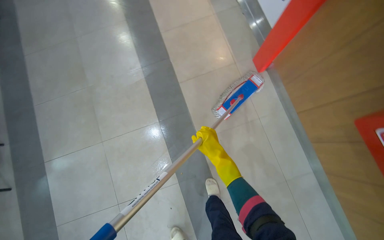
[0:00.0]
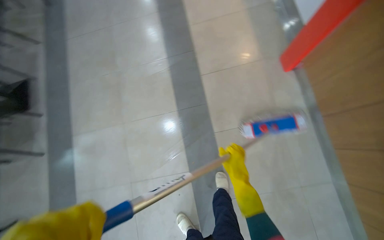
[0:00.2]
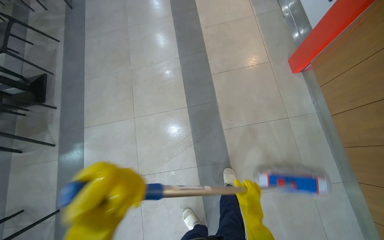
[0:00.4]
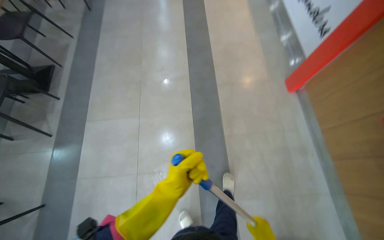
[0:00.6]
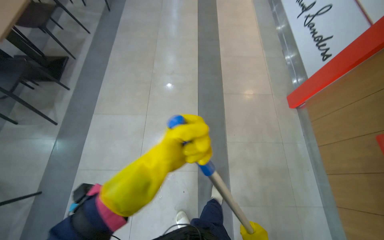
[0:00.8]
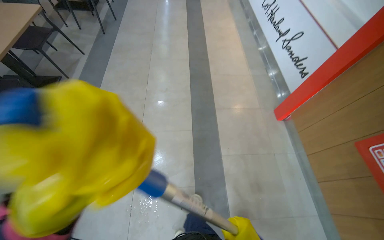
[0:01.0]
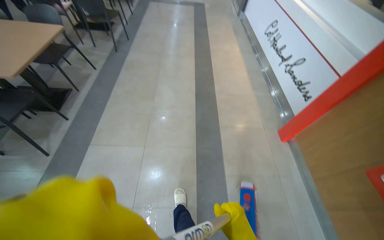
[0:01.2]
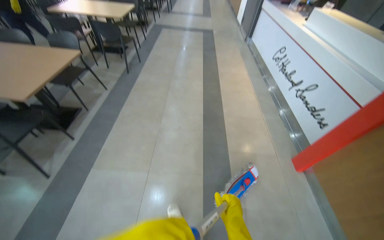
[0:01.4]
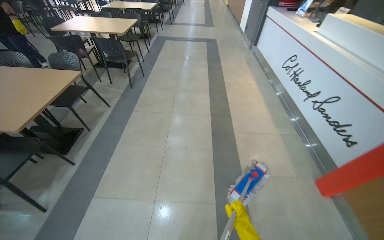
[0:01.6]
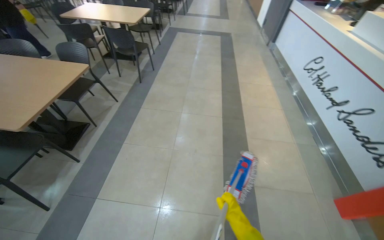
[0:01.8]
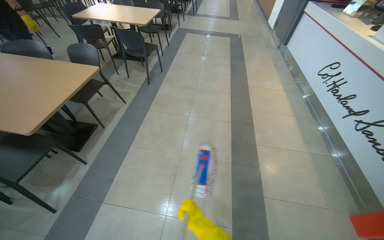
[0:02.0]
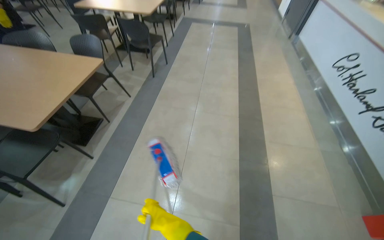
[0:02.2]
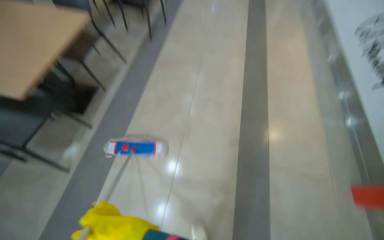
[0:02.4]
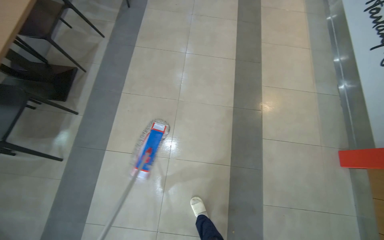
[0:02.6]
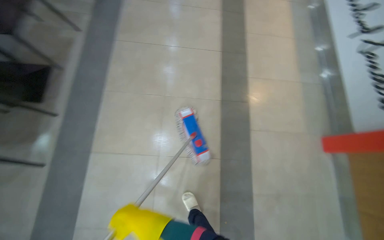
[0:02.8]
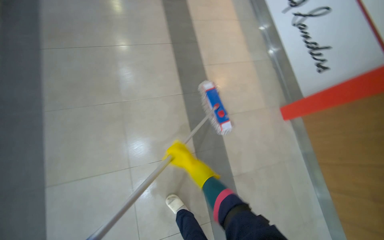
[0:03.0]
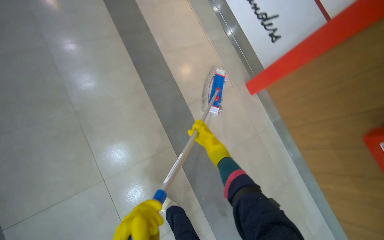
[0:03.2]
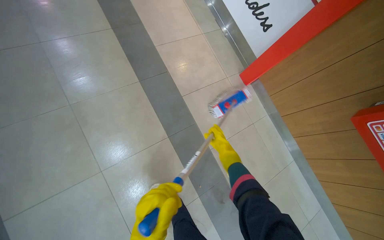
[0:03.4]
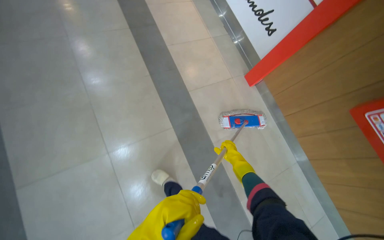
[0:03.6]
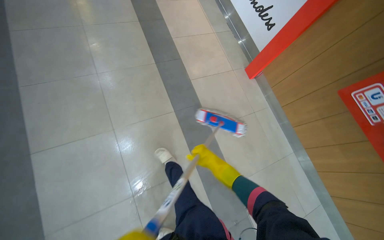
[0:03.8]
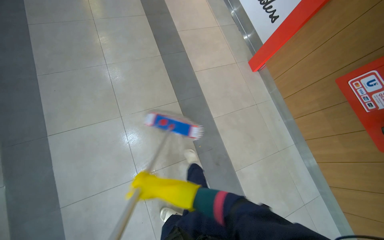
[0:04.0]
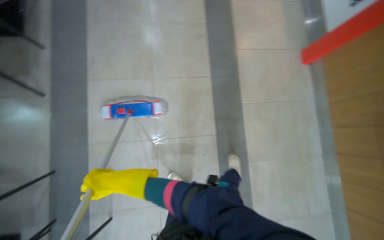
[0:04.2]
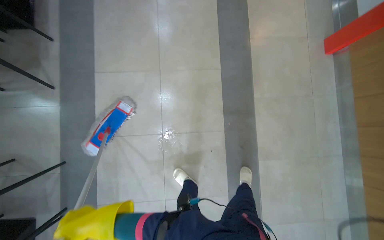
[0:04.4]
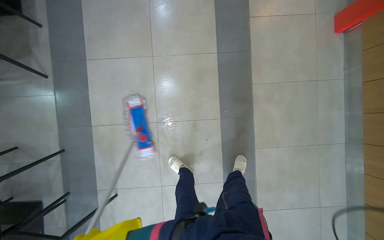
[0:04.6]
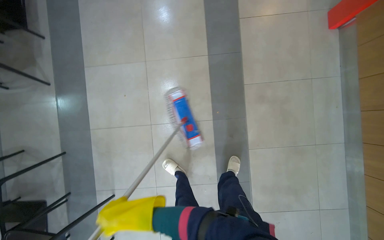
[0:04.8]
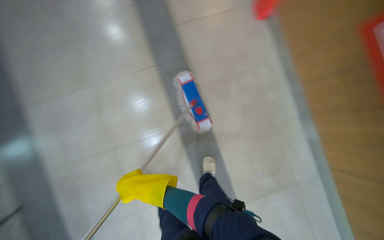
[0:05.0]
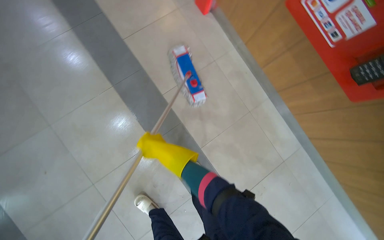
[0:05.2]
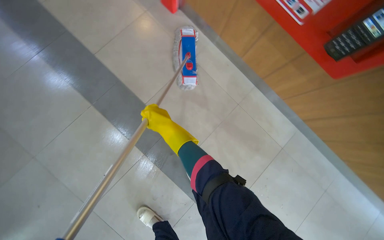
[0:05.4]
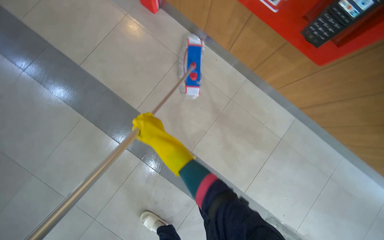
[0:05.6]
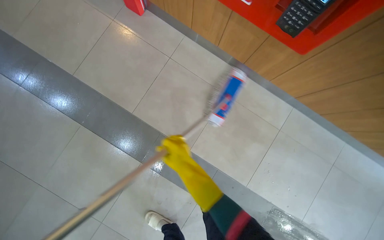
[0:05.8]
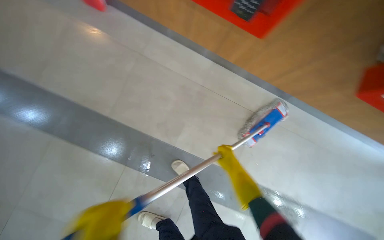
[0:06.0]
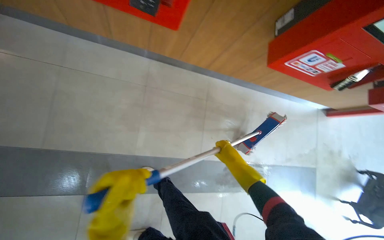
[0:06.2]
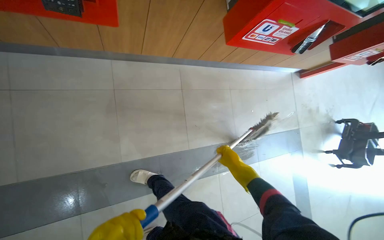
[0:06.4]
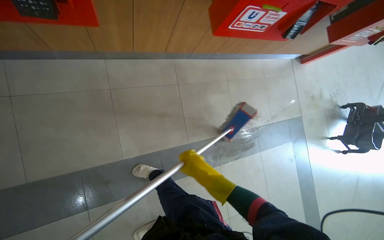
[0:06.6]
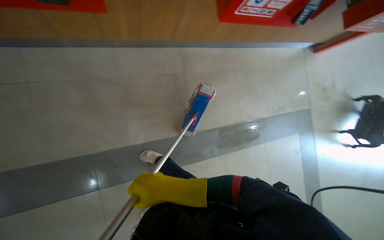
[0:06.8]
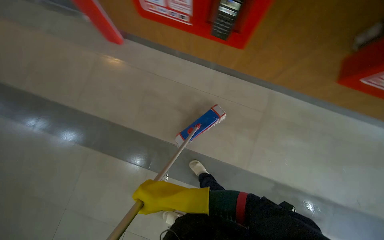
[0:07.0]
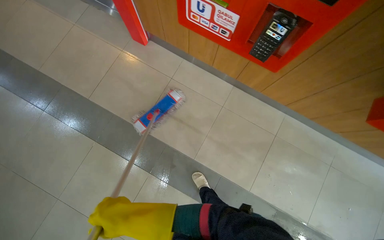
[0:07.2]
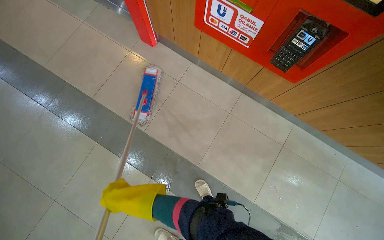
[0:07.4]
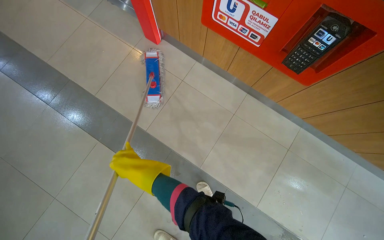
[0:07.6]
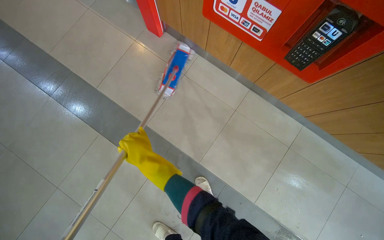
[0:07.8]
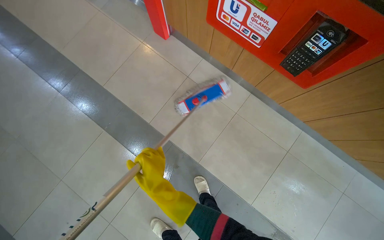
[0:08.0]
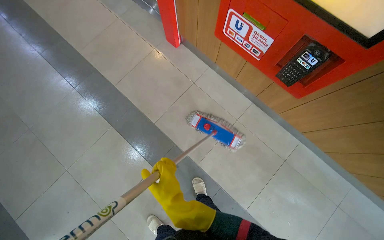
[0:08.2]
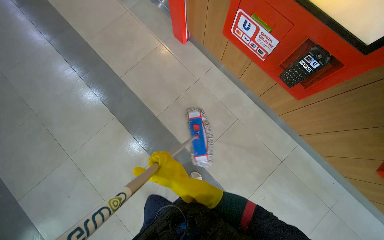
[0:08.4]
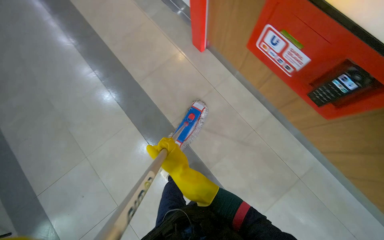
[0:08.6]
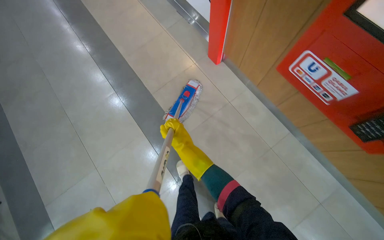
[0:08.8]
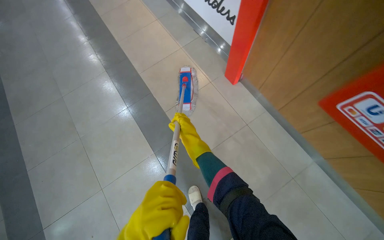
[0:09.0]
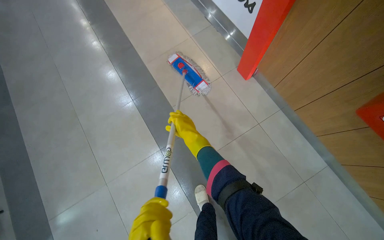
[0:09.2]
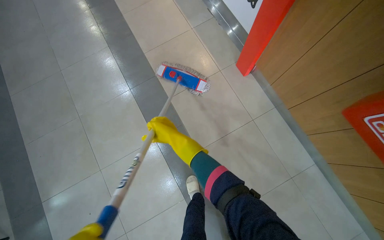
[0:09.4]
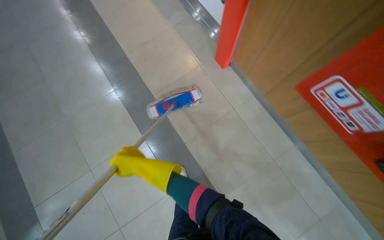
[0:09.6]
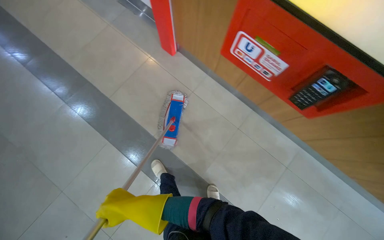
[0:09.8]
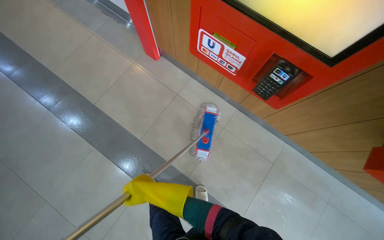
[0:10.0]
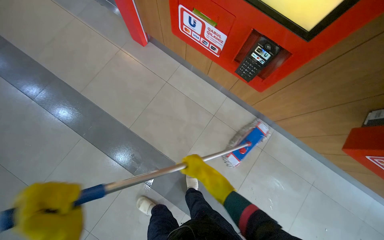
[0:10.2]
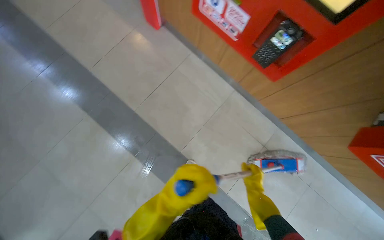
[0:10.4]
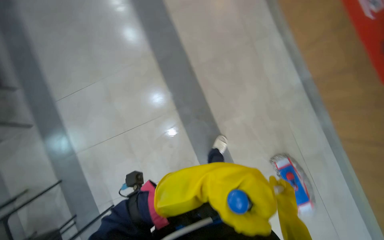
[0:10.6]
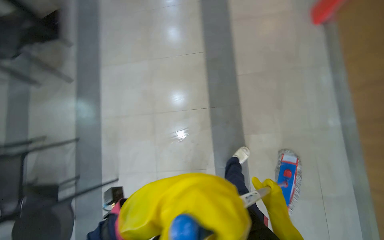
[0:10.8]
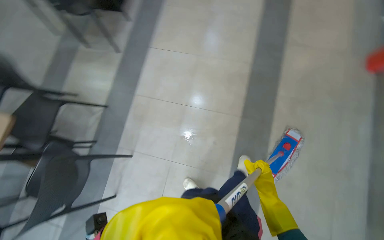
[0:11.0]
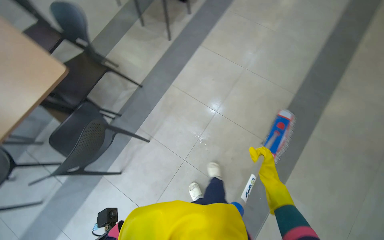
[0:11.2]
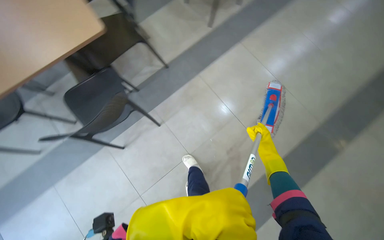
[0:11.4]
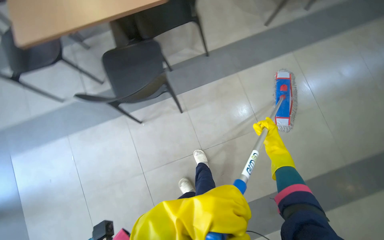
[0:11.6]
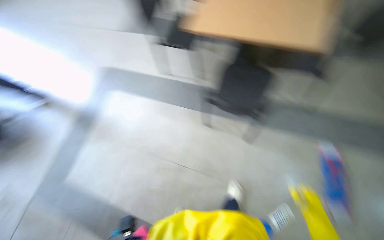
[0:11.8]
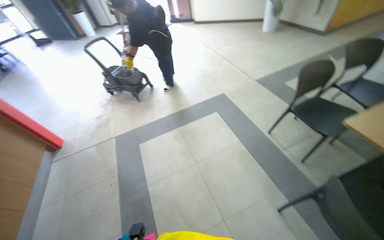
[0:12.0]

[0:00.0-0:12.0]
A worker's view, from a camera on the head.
Job: mopping floor.
The whole recording: Mopping cafeteria floor. The worker mops the floor in the cafeteria area, moving around tables and wringing the mop.
0:00.0 to 0:01.6: The camera travels about 50 cm. The camera pitches upward, by roughly 35 degrees.
0:01.6 to 0:03.0: The camera travels about 40 cm. The head rotates approximately 20 degrees to the right. The camera pitches downward, by about 30 degrees.
0:03.0 to 0:04.4: The camera travels roughly 60 cm.
0:04.4 to 0:06.0: The camera is carried about 80 cm. The scene turns roughly 65 degrees counterclockwise in the picture.
0:07.6 to 0:09.0: The head rotates roughly 25 degrees to the left. The right hand goes approximately 25 cm up the picture.
0:09.0 to 0:10.4: The wearer's head swings about 20 degrees to the right. The right hand is displaced to the right and down the picture by about 80 cm.
0:10.4 to 0:12.0: The head travels some 1 m. The wearer's head swings about 150 degrees to the left.

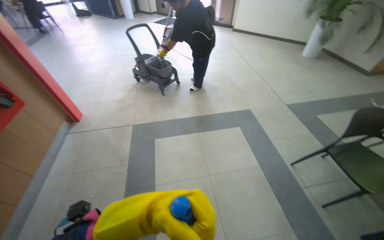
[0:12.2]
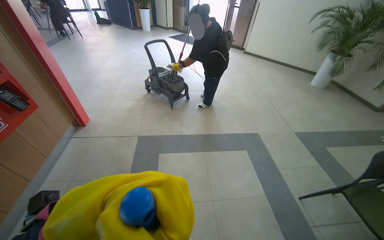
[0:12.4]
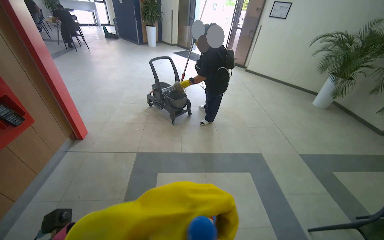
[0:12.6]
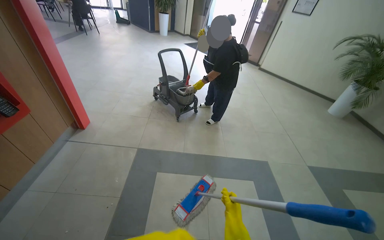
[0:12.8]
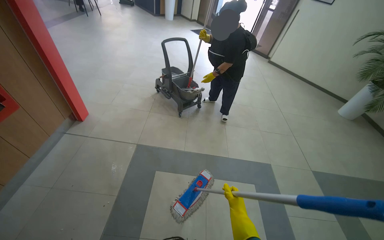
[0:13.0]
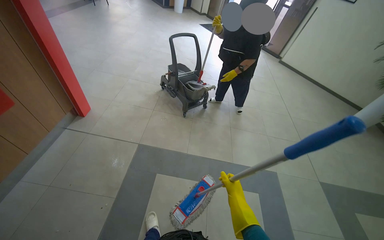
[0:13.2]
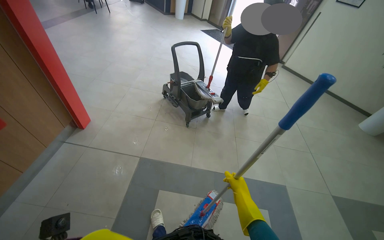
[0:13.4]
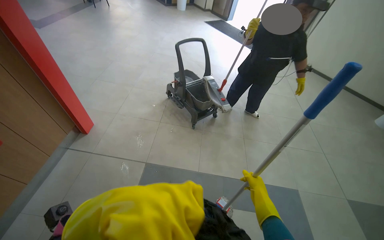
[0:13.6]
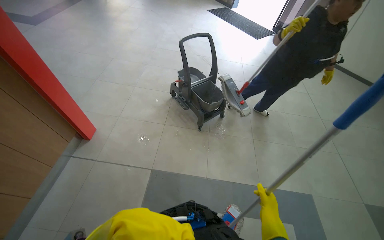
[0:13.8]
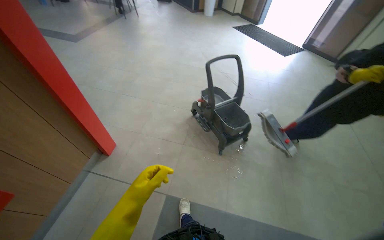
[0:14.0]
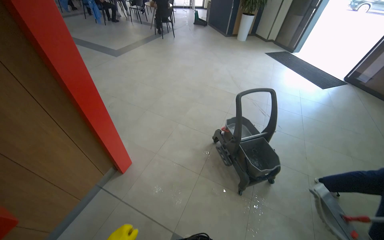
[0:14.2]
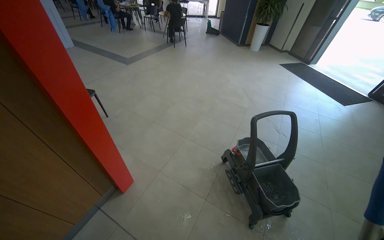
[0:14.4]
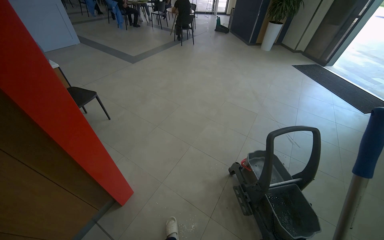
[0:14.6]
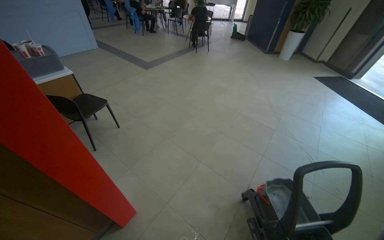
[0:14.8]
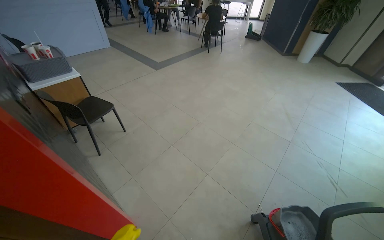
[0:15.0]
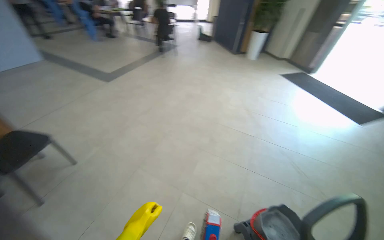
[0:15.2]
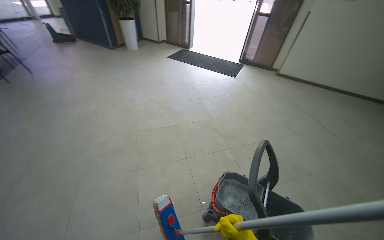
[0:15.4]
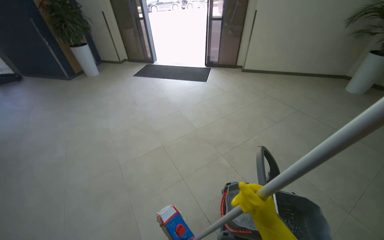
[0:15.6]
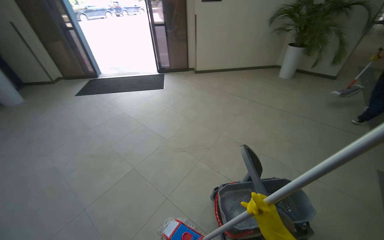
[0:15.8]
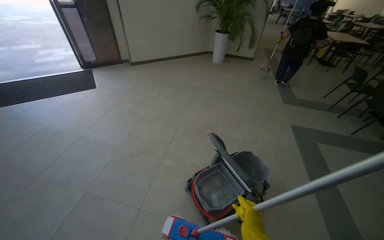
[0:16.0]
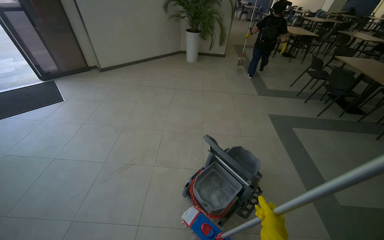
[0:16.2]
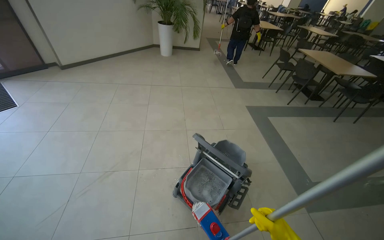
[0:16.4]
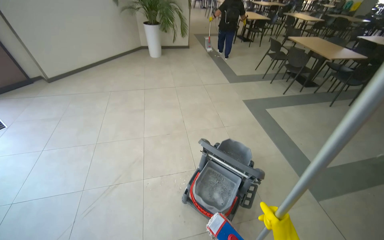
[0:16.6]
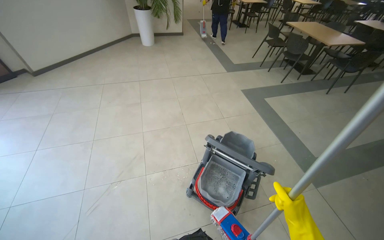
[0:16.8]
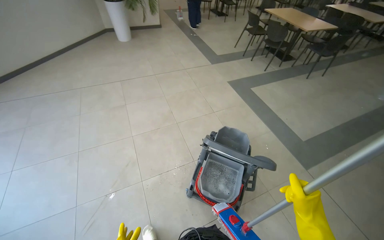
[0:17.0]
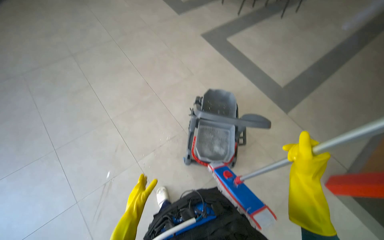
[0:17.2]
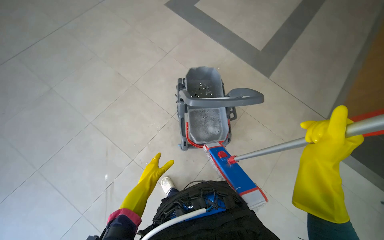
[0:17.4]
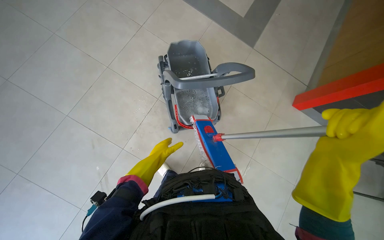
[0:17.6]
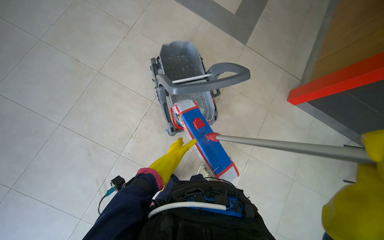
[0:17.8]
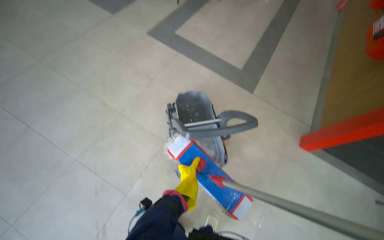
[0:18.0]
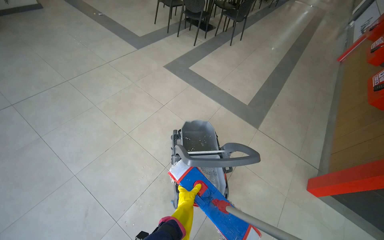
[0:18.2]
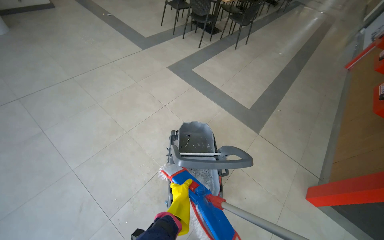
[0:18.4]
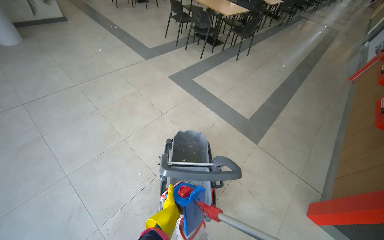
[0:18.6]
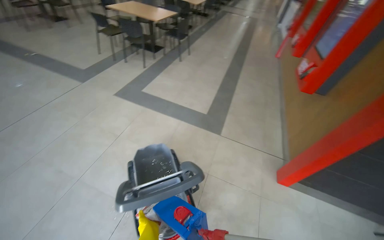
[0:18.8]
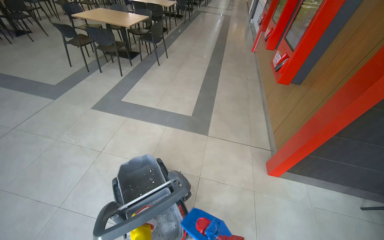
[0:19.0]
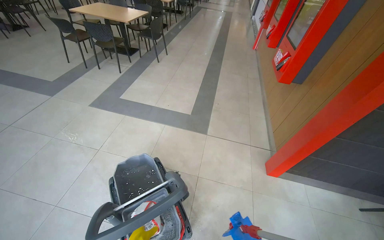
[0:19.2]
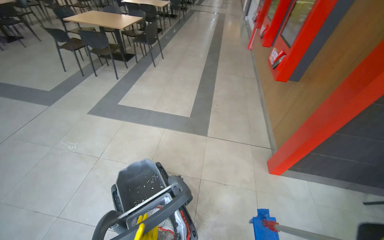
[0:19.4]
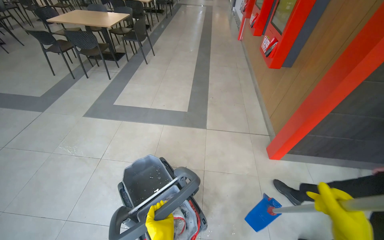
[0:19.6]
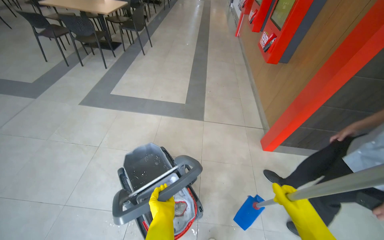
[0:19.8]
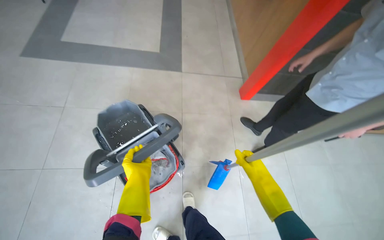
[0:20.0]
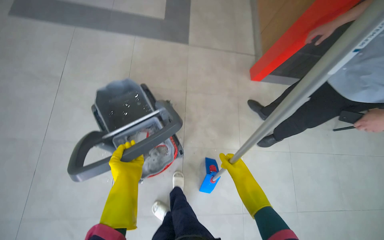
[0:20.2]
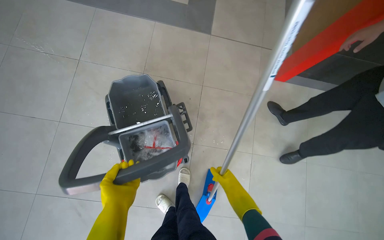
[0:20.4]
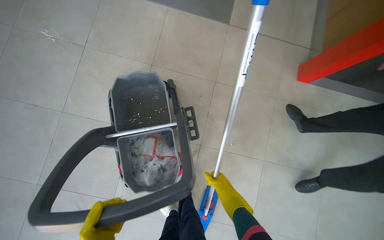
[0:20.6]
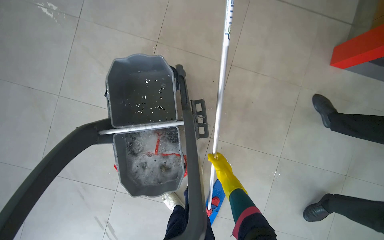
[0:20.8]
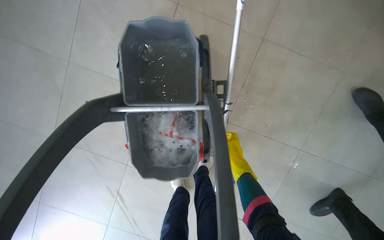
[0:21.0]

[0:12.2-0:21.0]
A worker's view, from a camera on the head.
Job: mopping floor.
The whole recording: Mopping cafeteria floor. The worker mops the floor in the cafeteria area, moving around tables and wringing the mop.
0:13.6 to 0:15.2: The camera travels some 1.5 m. The head rotates some 25 degrees to the left.
0:15.2 to 0:16.6: The camera is carried some 70 cm. The head rotates some 135 degrees to the right.
0:16.6 to 0:18.0: The wearer moves roughly 50 cm. The wearer's head swings about 45 degrees to the right. The view tilts about 25 degrees downward.
0:18.0 to 0:19.6: The head rotates some 25 degrees to the right. The view tips upward by roughly 15 degrees.
0:19.6 to 0:21.0: The head travels approximately 60 cm. The wearer looks some 55 degrees further downward.
